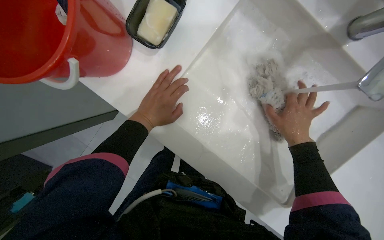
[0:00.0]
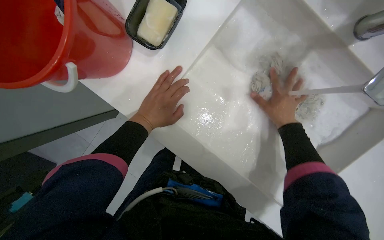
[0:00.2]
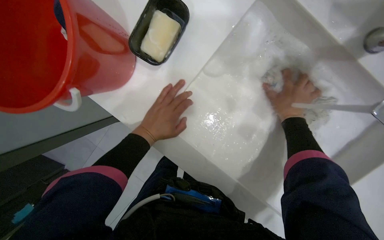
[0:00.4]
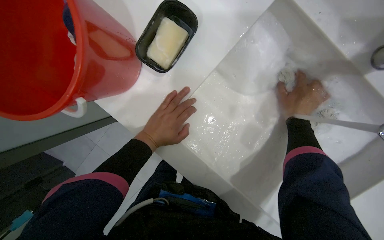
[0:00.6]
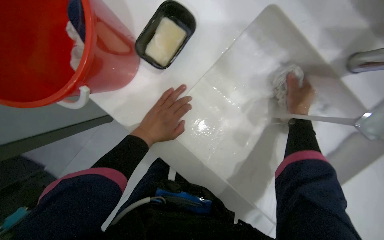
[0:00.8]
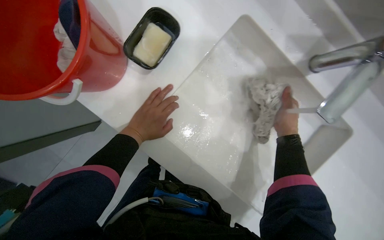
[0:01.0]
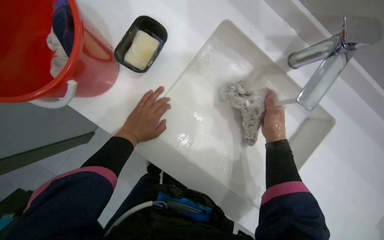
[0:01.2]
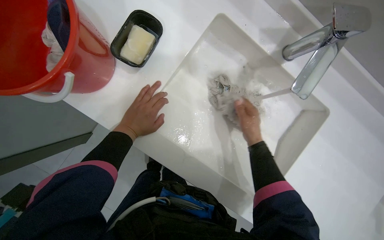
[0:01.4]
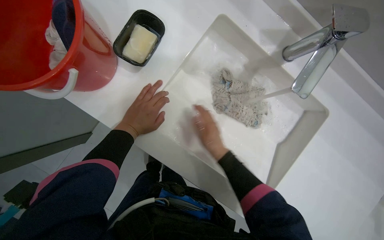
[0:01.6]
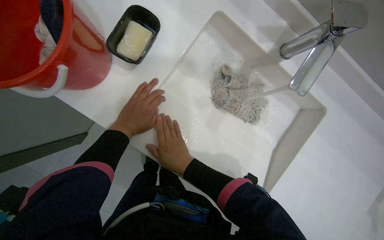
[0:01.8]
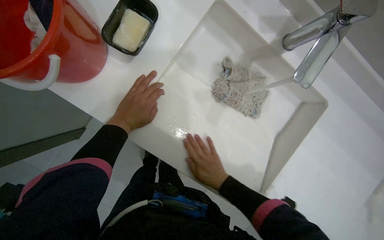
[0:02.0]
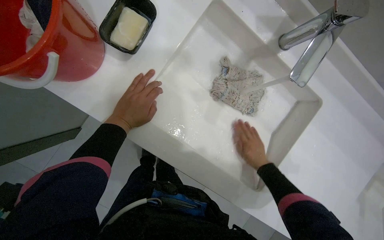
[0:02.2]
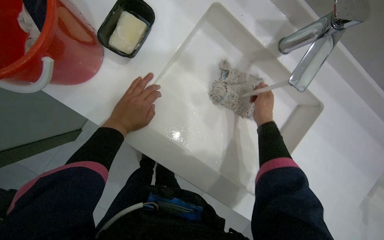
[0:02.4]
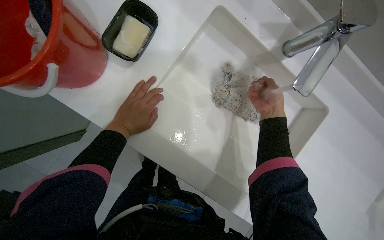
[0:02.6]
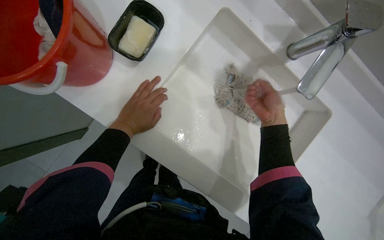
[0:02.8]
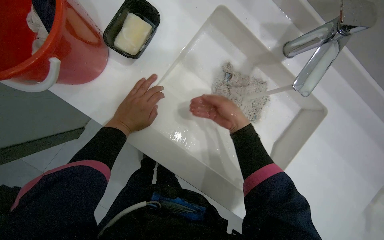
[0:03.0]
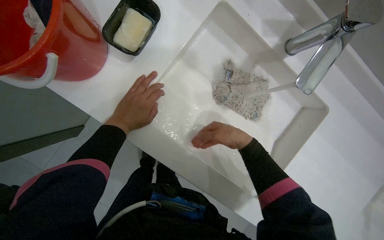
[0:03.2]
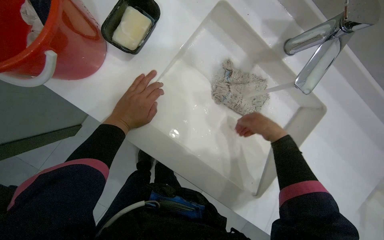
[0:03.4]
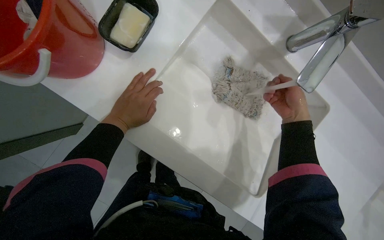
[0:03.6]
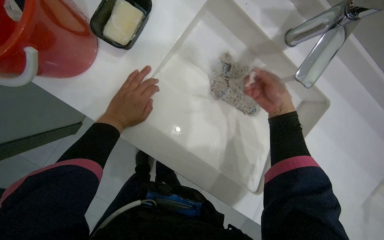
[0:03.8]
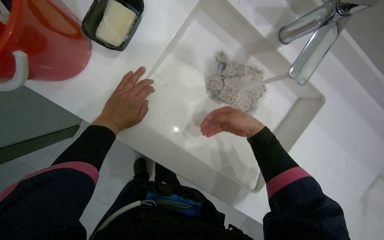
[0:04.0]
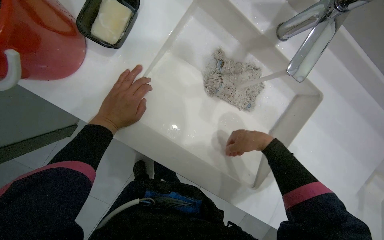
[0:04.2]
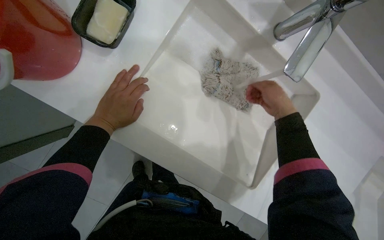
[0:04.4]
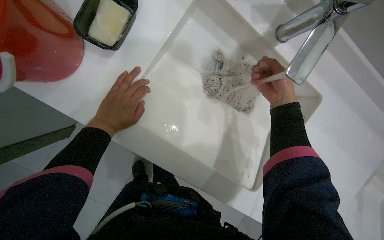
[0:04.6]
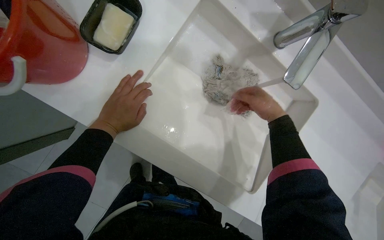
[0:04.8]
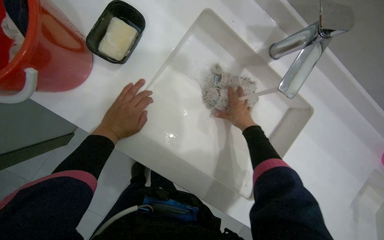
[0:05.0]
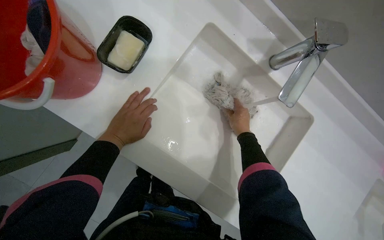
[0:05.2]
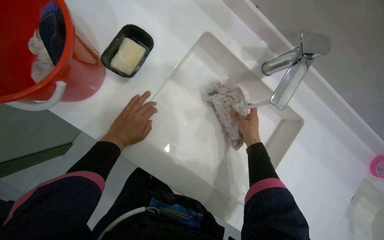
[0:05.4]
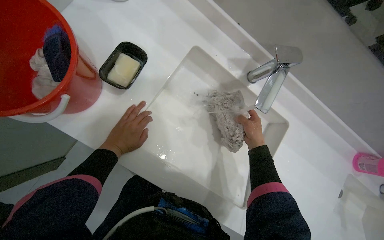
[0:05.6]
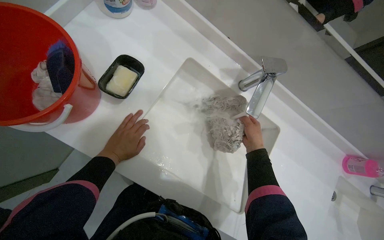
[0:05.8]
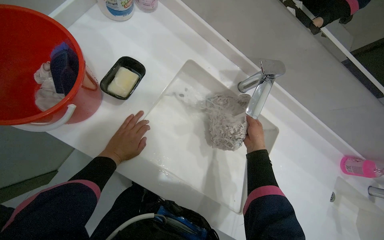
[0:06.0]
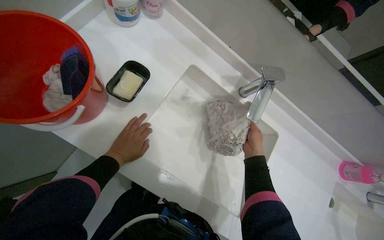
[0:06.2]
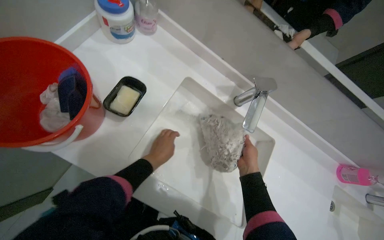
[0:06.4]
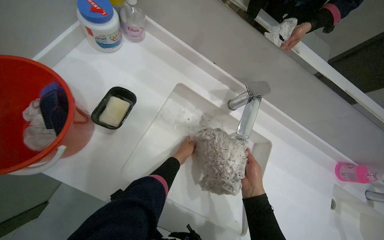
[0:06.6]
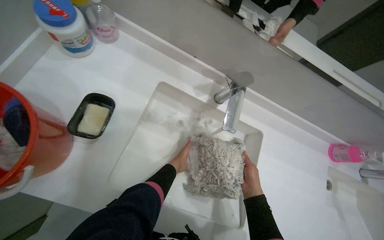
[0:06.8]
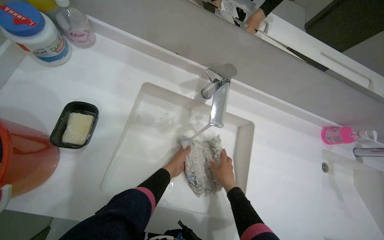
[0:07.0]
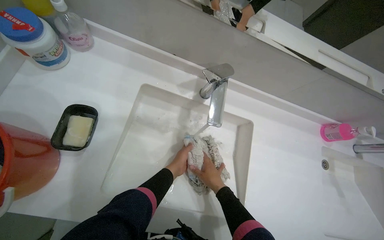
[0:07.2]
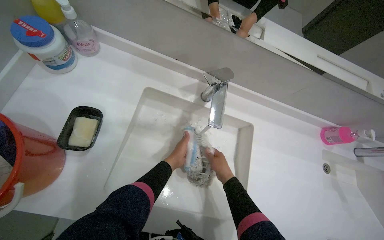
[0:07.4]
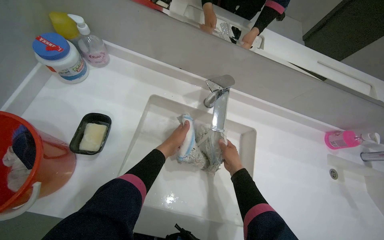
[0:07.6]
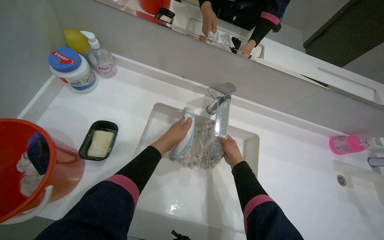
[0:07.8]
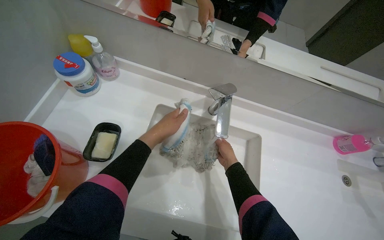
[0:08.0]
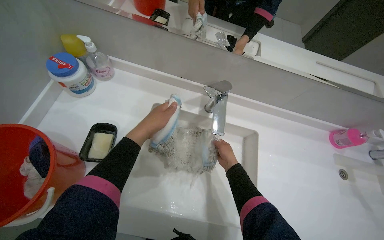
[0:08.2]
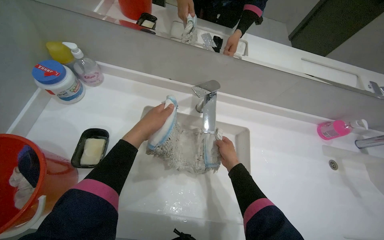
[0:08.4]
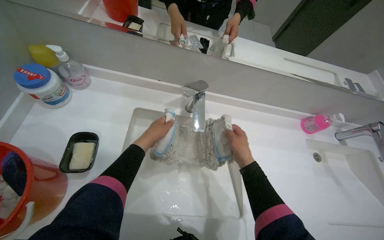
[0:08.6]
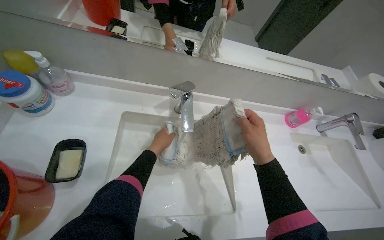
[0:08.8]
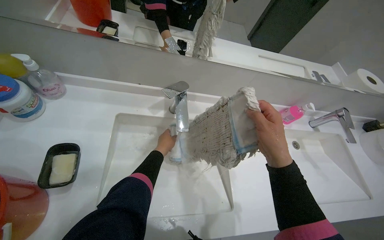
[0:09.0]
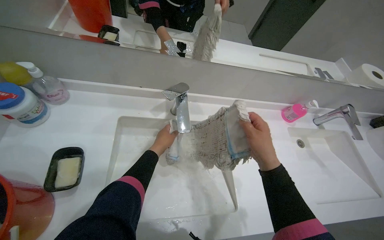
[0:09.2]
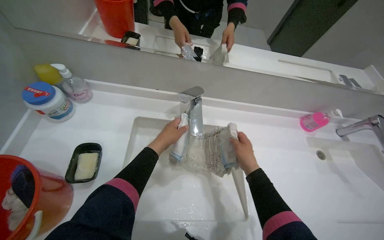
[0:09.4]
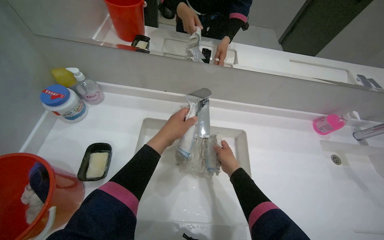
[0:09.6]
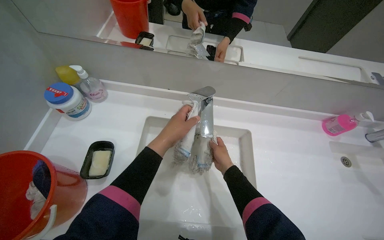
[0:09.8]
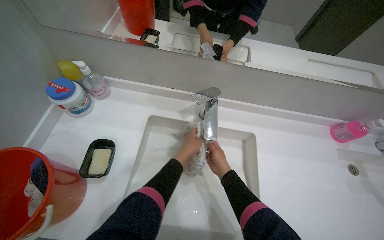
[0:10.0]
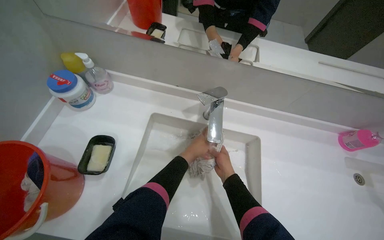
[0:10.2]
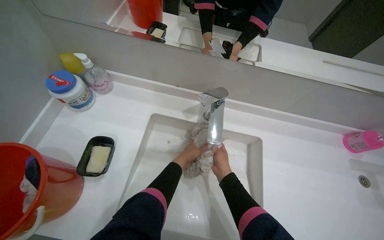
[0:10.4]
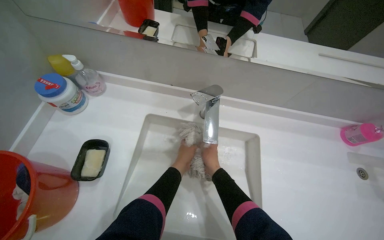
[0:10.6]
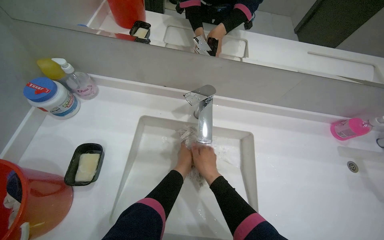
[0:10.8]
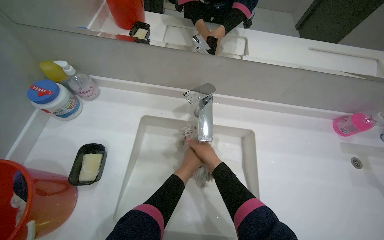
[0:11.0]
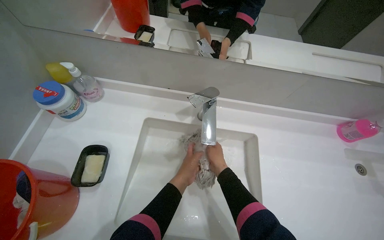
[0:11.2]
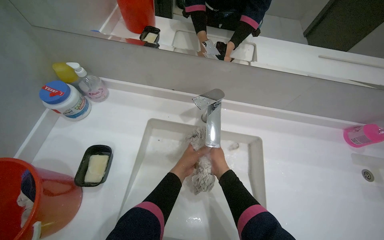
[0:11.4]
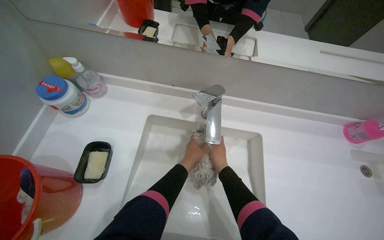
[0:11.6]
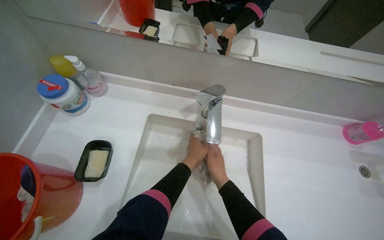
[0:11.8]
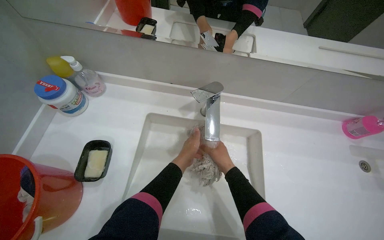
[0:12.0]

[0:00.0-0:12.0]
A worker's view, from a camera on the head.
Job: preparing cleaning supplies.
The whole recording: Washing mop head in sink. The worker rinses the mop head, then scrubs it with soap and a brush, and finally rinses it again in the sink.
0:00.0 to 0:01.6: The right hand travels to the left by some 15 cm.
0:01.6 to 0:03.0: The right hand moves left and right over about 30 cm, changing direction 2 times.
0:03.0 to 0:04.4: The right hand swings left and right, roughly 15 cm each way, with 2 reversals.
0:04.4 to 0:06.0: The view tips upward by some 15 degrees.
0:06.0 to 0:07.6: The left hand travels to the right by some 25 cm.
0:07.6 to 0:09.0: The right hand heads nearer to the camera, covering approximately 35 cm.
0:09.0 to 0:10.4: The left hand travels nearer to the camera and back again, roughly 15 cm each way, while the right hand heads farther from the camera and to the left, covering about 30 cm.
0:10.4 to 0:12.0: The hands work in one place, with small movements.

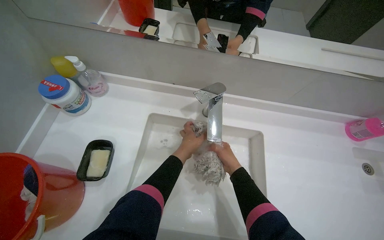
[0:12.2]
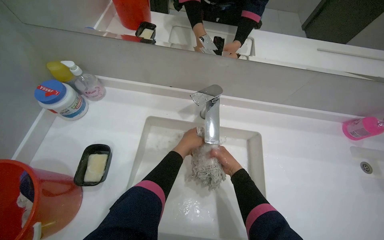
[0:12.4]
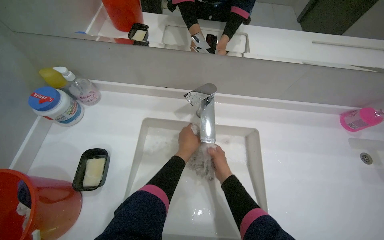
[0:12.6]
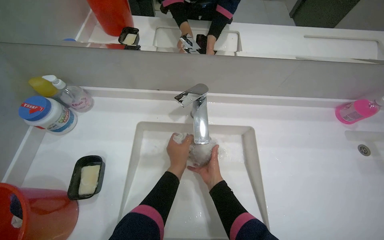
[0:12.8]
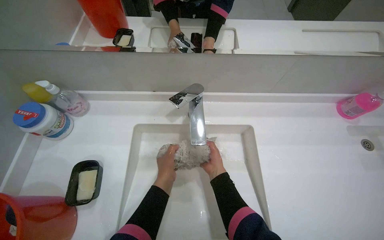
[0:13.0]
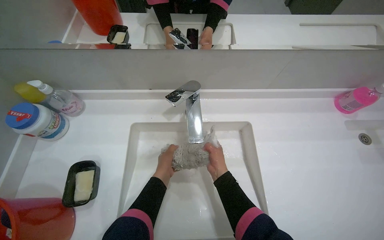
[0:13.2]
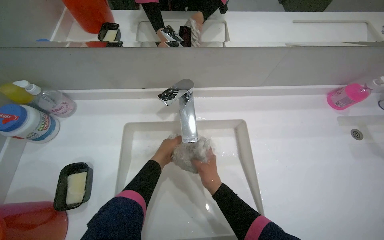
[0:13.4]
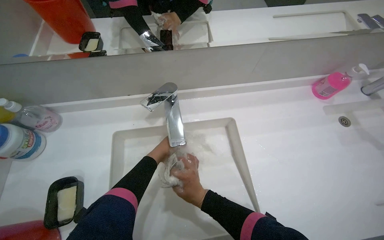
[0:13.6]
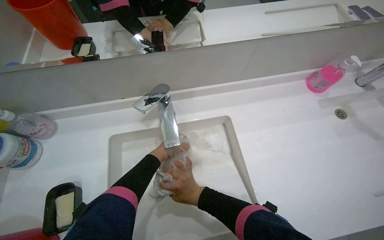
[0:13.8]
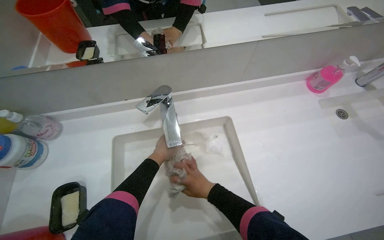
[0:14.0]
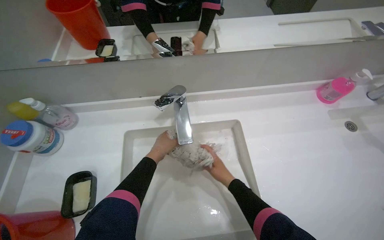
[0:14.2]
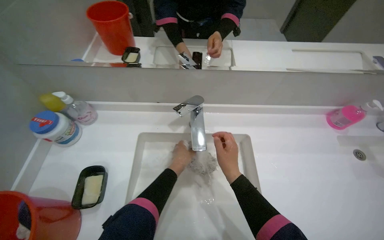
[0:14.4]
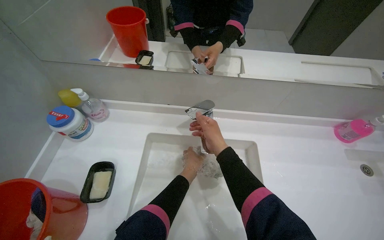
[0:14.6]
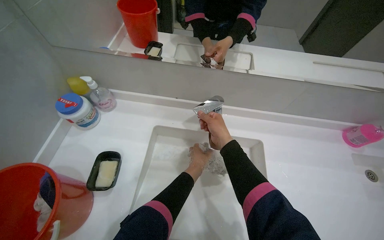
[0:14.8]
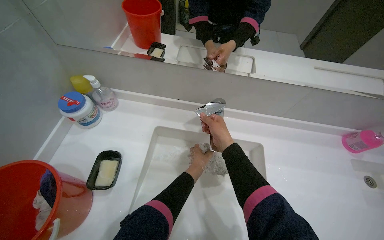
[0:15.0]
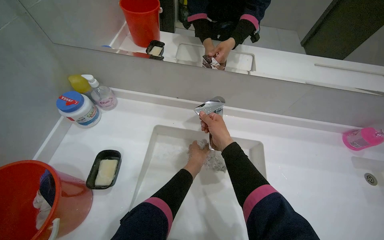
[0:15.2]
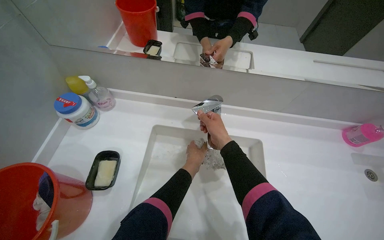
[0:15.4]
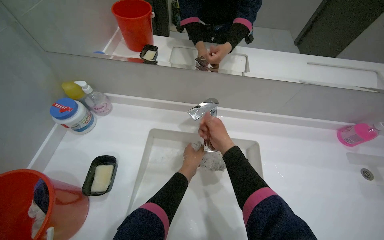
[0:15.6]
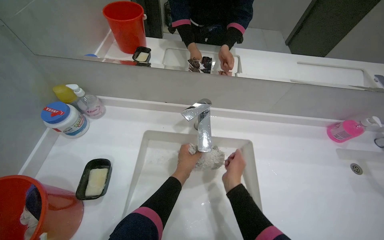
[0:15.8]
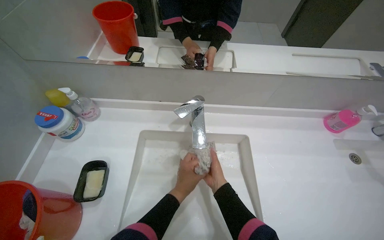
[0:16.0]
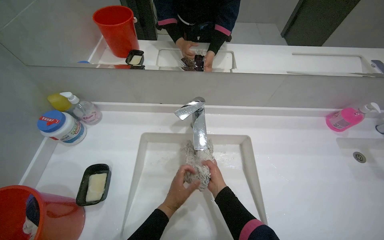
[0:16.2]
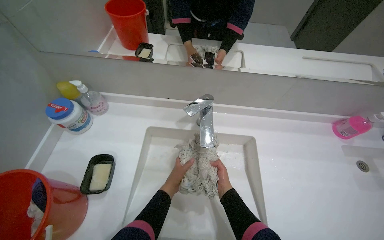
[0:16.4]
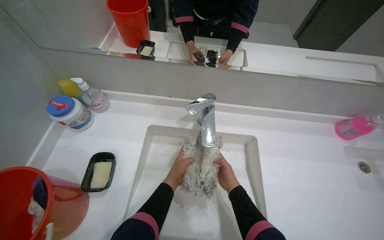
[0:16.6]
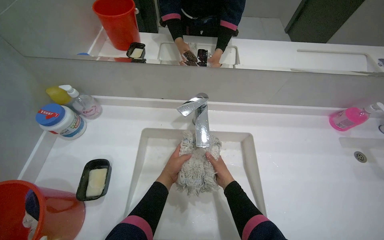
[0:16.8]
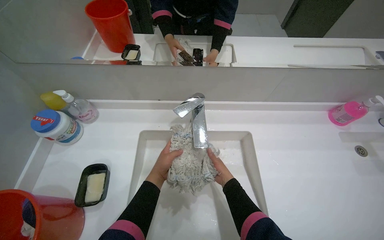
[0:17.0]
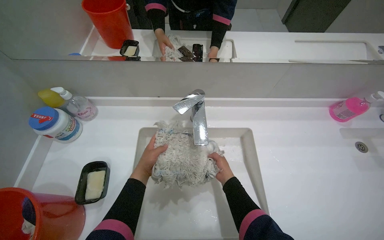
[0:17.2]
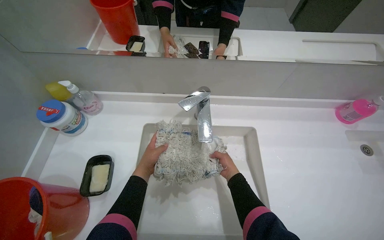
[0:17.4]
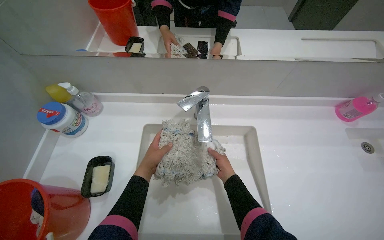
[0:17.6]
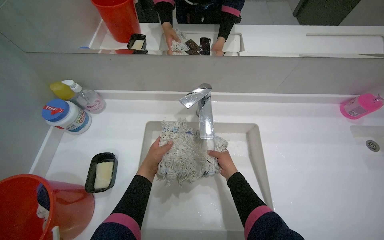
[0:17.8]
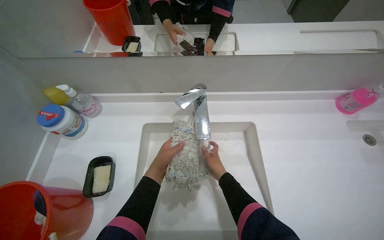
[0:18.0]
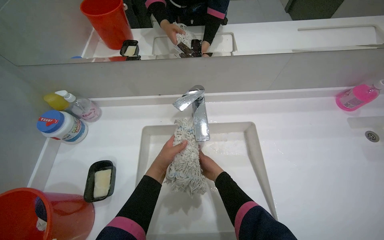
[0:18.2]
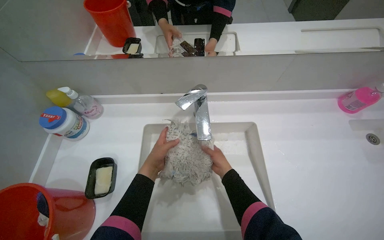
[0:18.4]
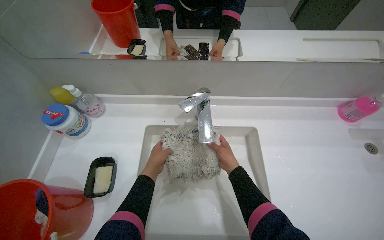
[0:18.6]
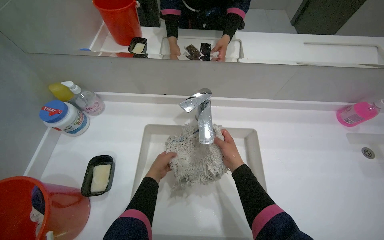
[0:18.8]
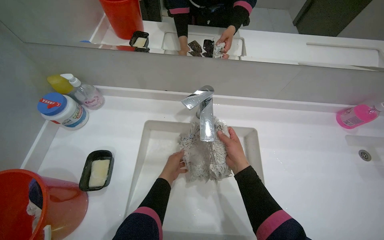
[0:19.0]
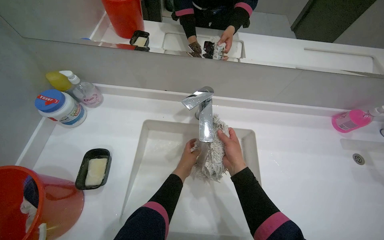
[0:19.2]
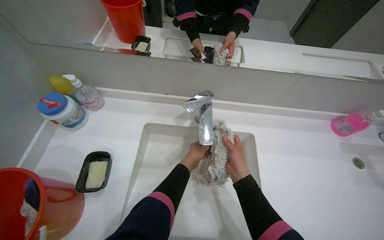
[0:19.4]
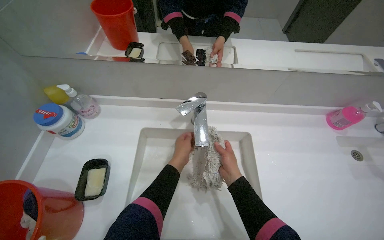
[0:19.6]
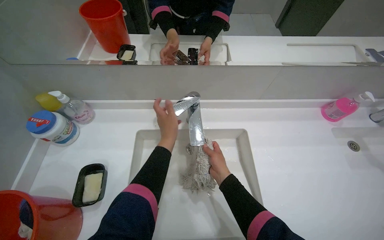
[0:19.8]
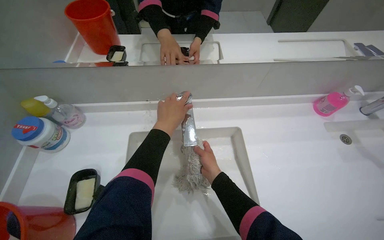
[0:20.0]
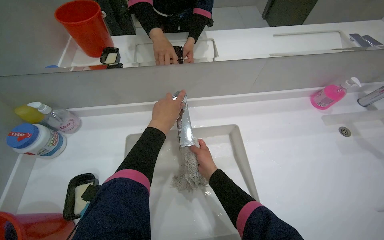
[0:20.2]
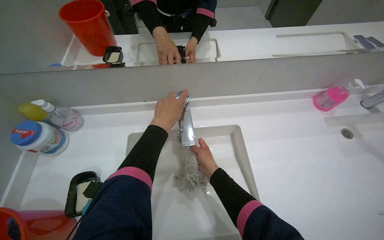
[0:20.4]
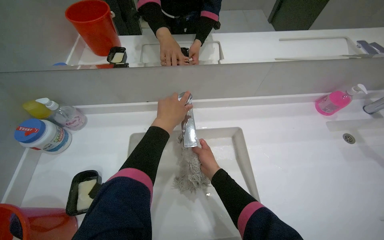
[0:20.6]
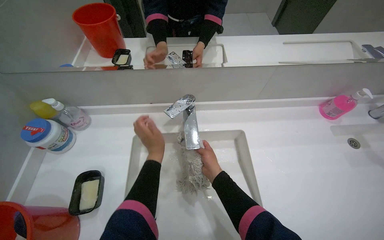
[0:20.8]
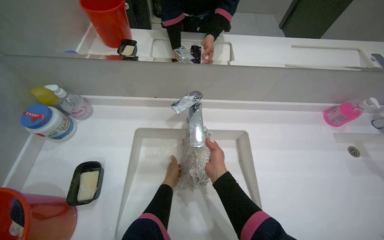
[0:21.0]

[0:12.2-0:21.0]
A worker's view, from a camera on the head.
Job: preparing cleaning supplies.
The whole recording: Washing mop head in sink. The worker rinses the mop head, then scrubs it with soap and a brush, and finally rinses it again in the sink.
0:12.2 to 0:13.6: The left hand goes some 15 cm farther from the camera; the right hand moves down the picture, approximately 10 cm.
0:13.6 to 0:15.2: The right hand heads up the picture, covering approximately 20 cm.
0:15.2 to 0:16.6: The right hand heads down the picture, covering roughly 20 cm.
0:18.0 to 0:19.6: The left hand shifts approximately 10 cm to the right, while the right hand moves nearer to the camera, about 10 cm.
0:19.6 to 0:21.0: The left hand travels down the picture and farther from the camera by some 15 cm.
